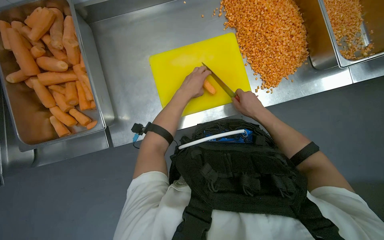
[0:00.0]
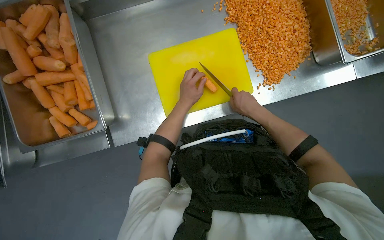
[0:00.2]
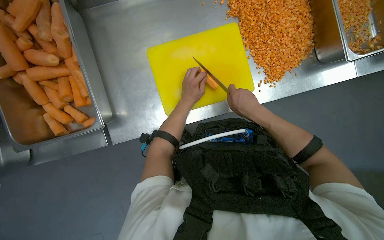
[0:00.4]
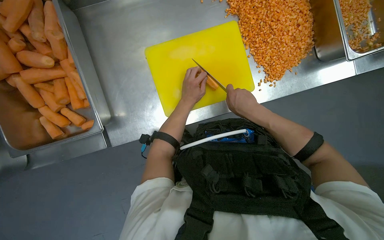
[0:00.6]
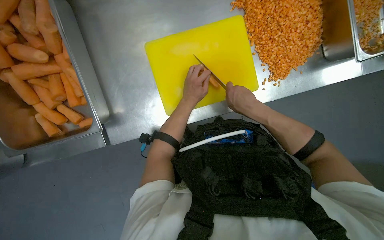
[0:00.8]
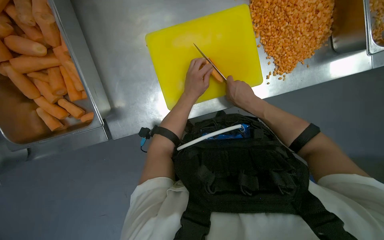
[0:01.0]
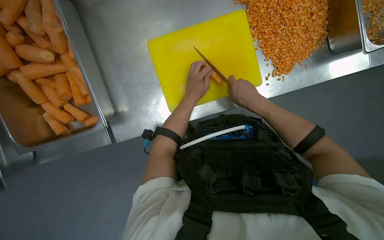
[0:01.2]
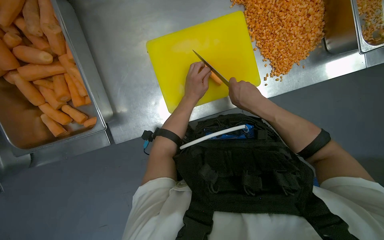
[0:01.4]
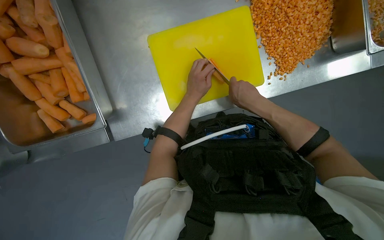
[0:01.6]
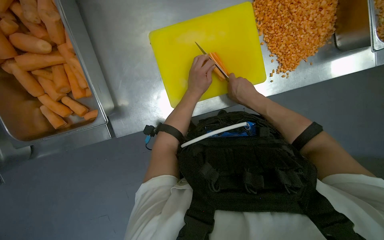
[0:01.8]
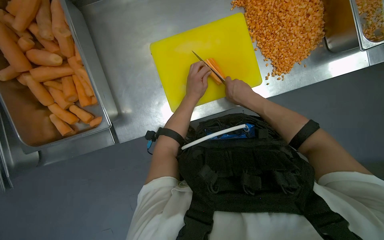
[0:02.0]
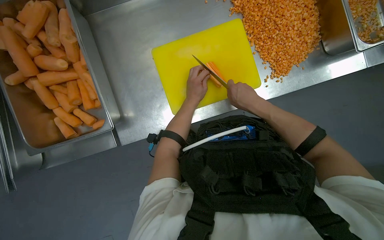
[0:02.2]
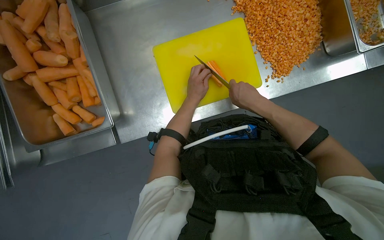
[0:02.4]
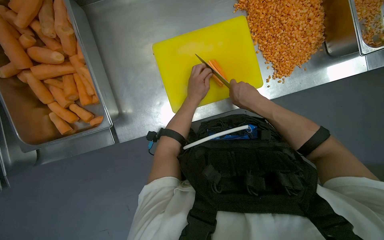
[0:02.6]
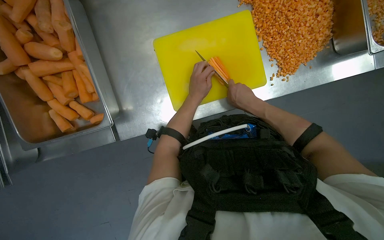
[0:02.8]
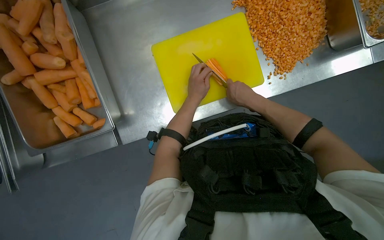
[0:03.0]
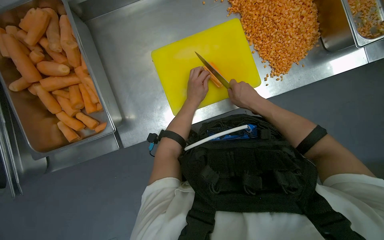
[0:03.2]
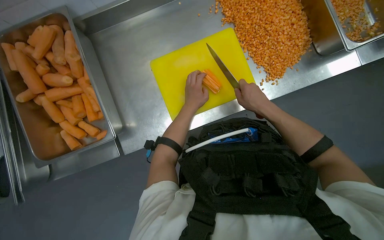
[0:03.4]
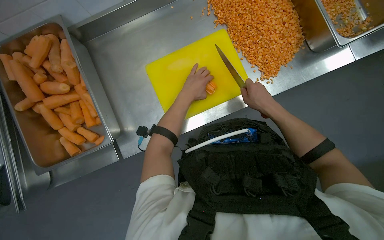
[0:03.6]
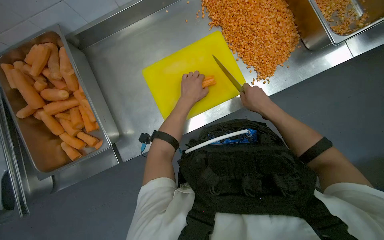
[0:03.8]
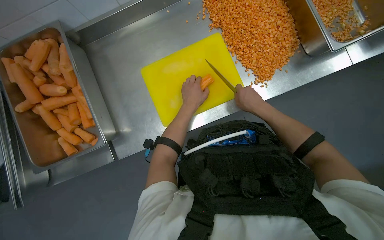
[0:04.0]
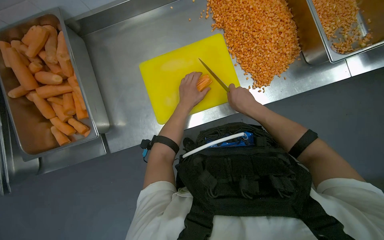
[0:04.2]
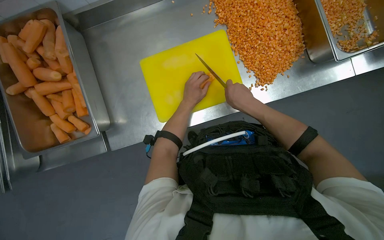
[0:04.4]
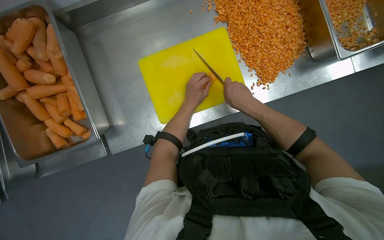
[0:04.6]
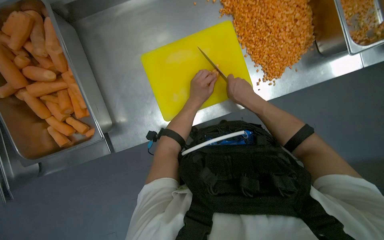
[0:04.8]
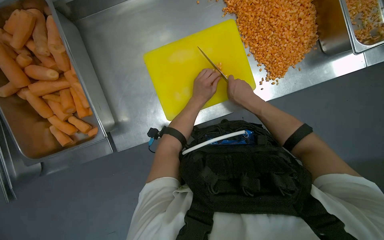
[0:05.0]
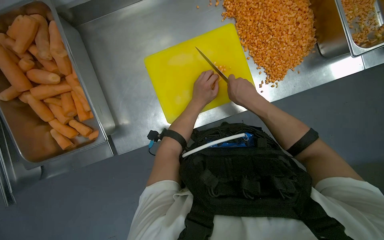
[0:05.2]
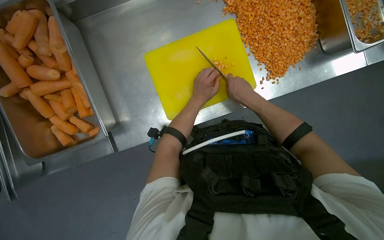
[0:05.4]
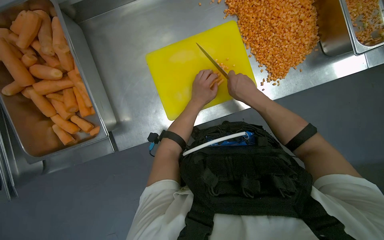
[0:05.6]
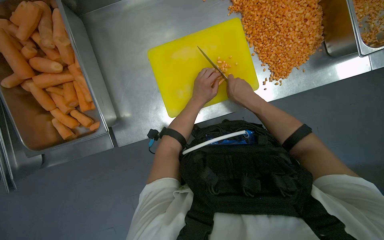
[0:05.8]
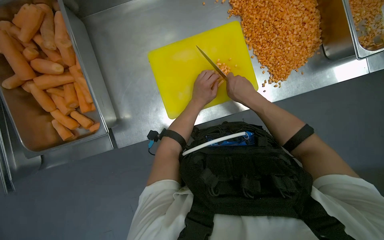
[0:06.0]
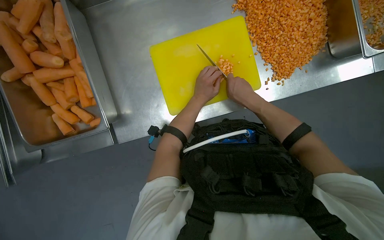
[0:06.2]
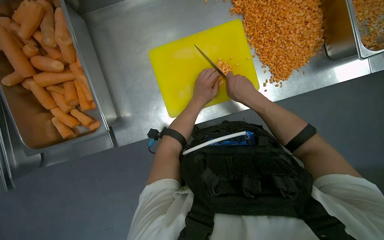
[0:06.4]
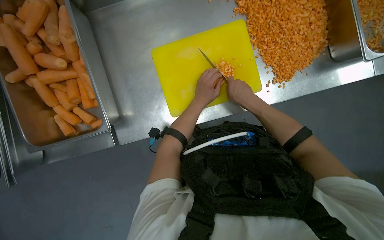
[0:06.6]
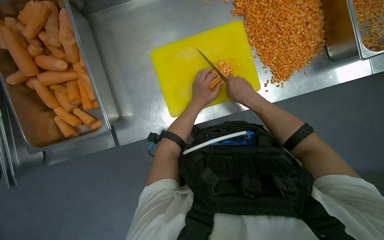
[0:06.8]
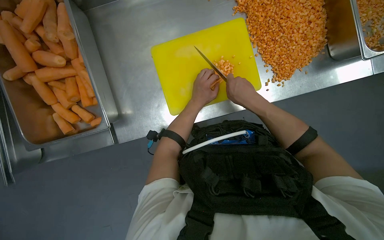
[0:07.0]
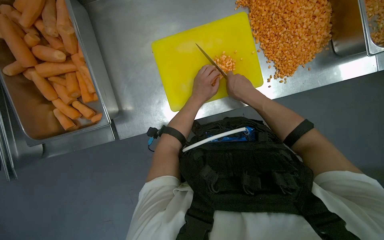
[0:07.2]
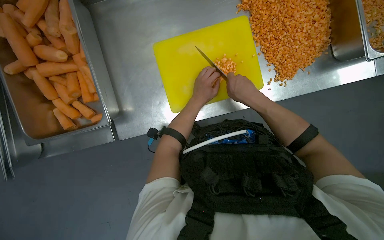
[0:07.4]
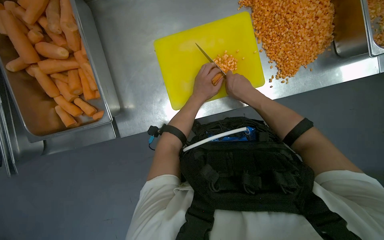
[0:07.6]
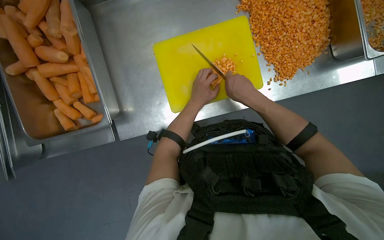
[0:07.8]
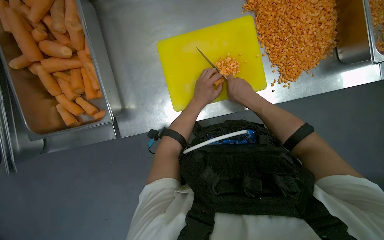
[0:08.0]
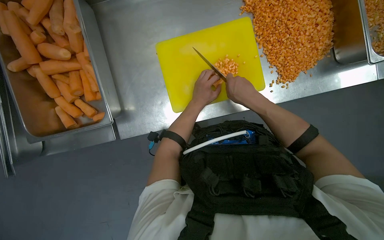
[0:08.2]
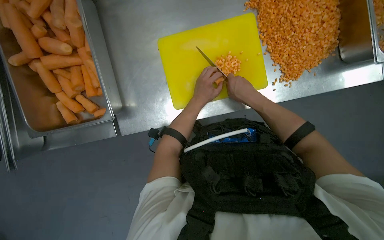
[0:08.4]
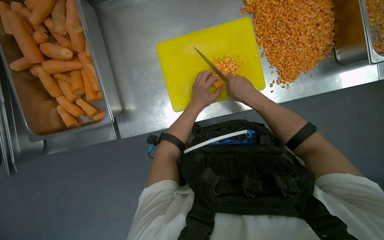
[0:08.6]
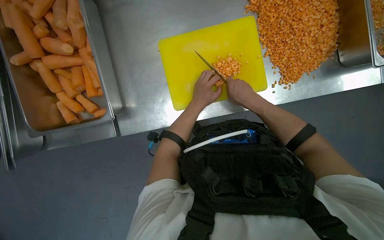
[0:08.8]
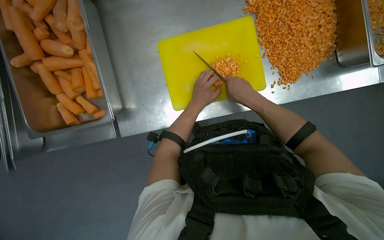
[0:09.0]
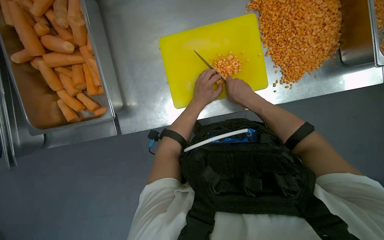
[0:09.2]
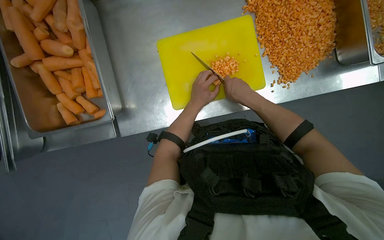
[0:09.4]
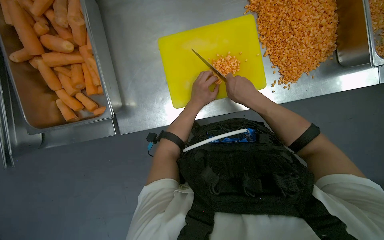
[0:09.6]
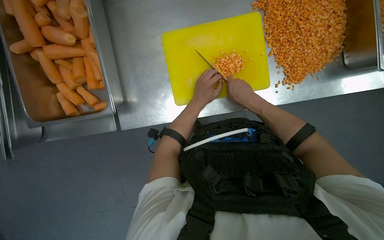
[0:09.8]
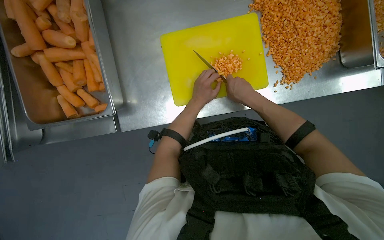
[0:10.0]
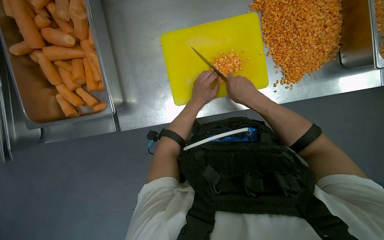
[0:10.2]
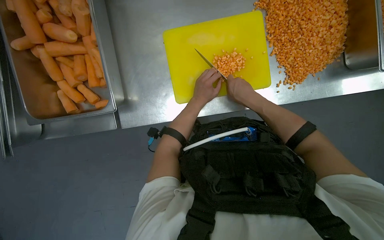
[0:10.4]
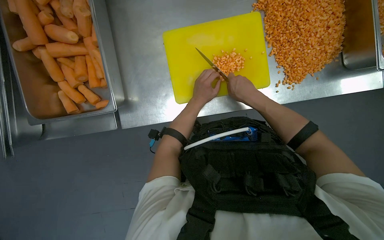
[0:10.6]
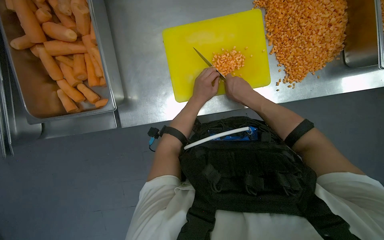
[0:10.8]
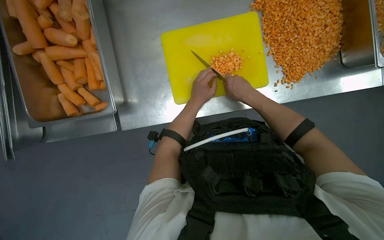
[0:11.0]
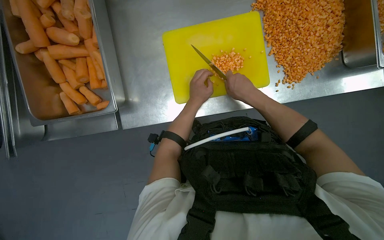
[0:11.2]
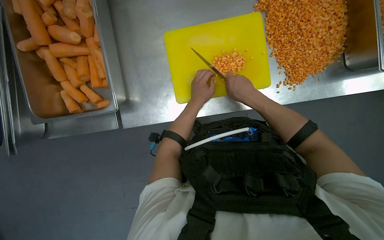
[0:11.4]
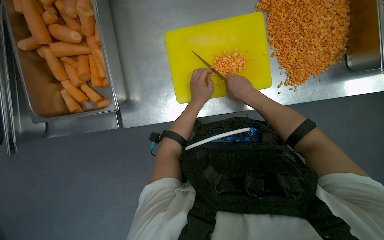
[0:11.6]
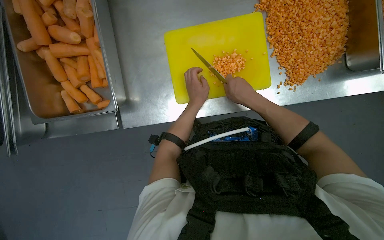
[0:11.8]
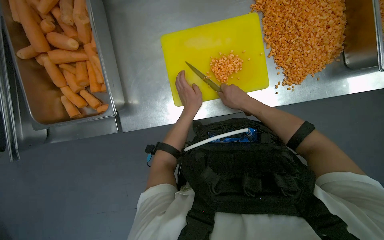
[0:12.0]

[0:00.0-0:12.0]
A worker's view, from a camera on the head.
Job: preparing food.
The whole recording: Dicing carrots on cutting board. The worker dices carrots on a yellow cutting board and pushes them into a metal tray.
0:00.0 to 0:01.6: The right hand goes some 10 cm to the left.
0:01.6 to 0:03.0: The hands work in one place, with small movements.
0:04.4 to 0:09.0: The hands are busy where they are.
0:09.0 to 0:12.0: The hands make small movements and keep their place.

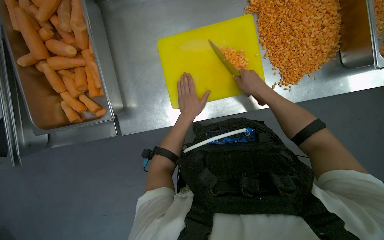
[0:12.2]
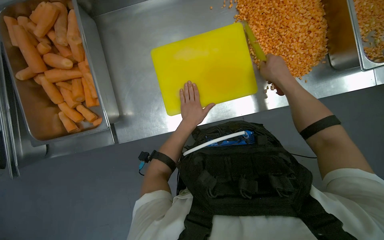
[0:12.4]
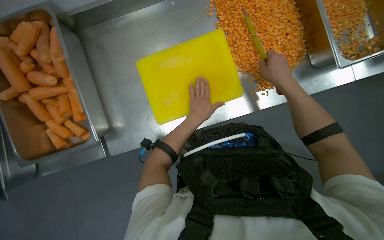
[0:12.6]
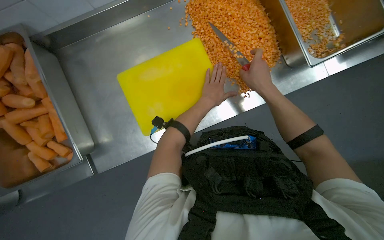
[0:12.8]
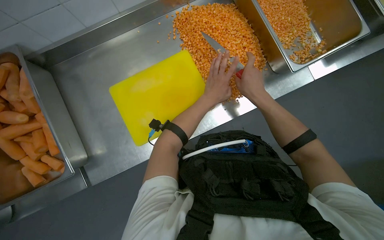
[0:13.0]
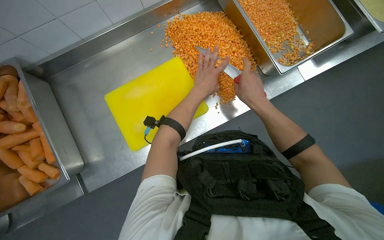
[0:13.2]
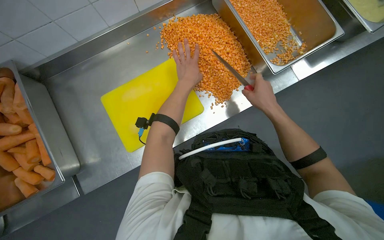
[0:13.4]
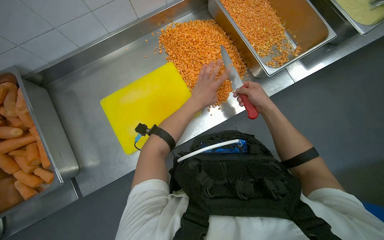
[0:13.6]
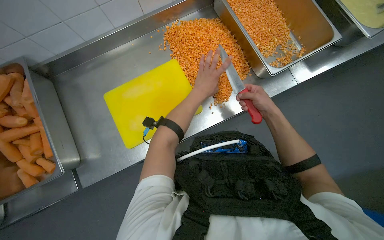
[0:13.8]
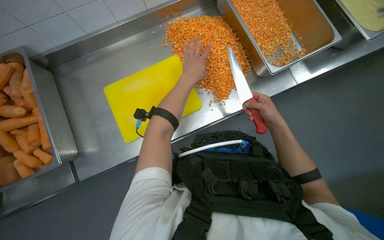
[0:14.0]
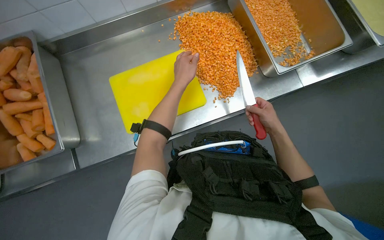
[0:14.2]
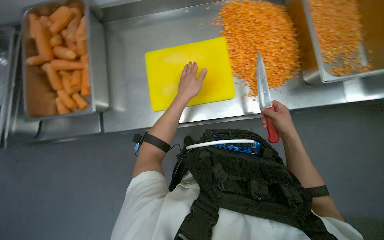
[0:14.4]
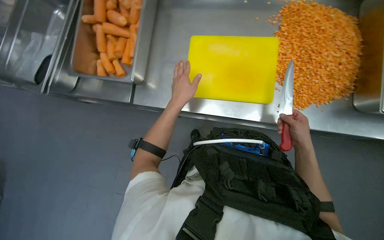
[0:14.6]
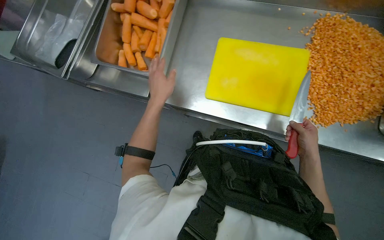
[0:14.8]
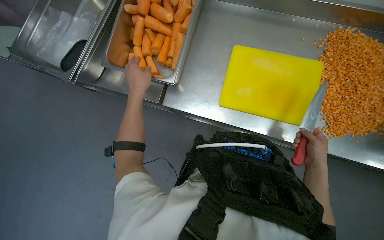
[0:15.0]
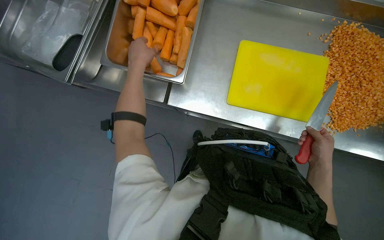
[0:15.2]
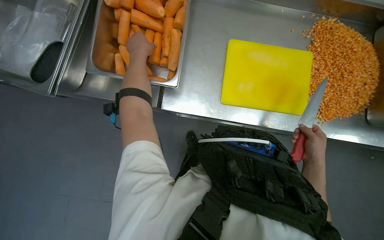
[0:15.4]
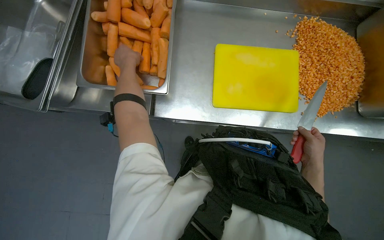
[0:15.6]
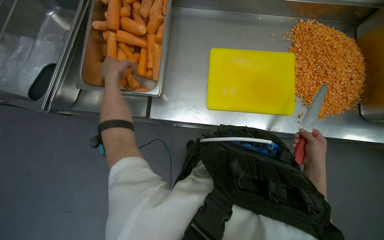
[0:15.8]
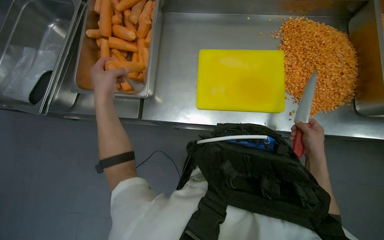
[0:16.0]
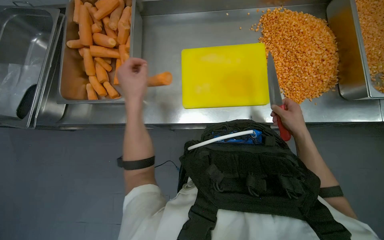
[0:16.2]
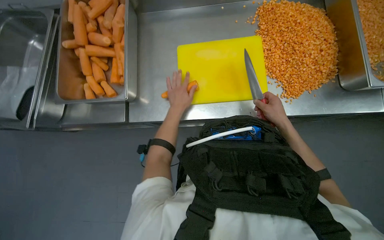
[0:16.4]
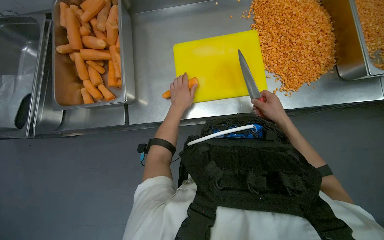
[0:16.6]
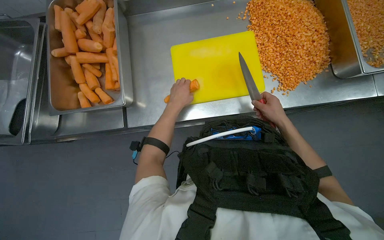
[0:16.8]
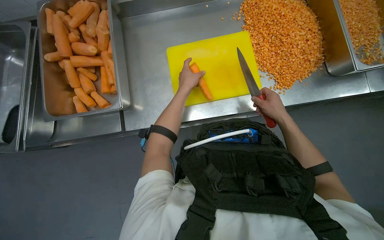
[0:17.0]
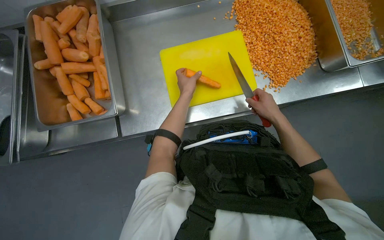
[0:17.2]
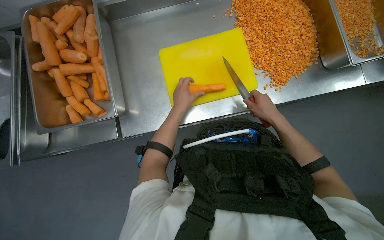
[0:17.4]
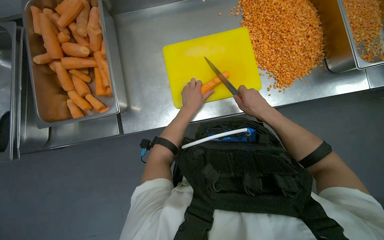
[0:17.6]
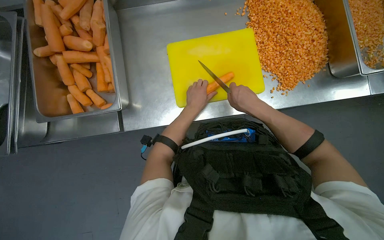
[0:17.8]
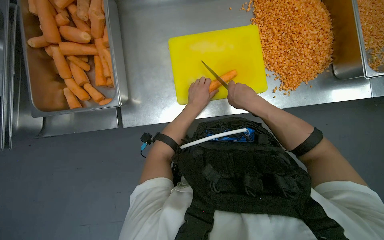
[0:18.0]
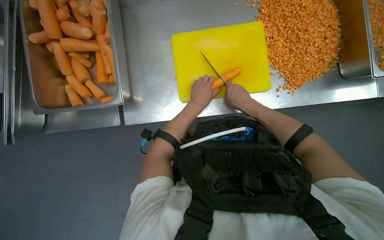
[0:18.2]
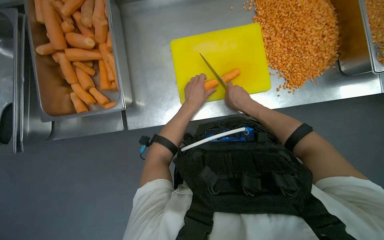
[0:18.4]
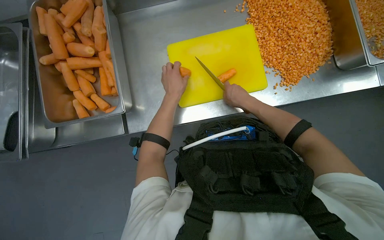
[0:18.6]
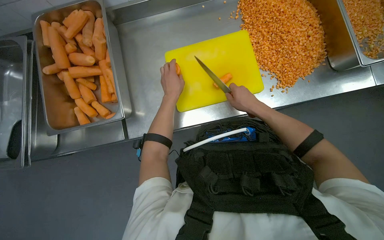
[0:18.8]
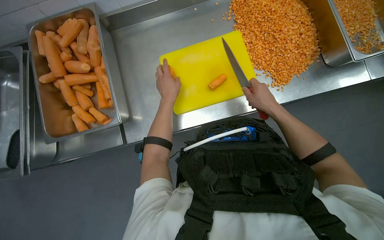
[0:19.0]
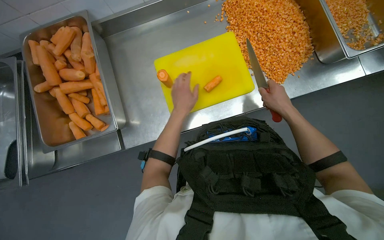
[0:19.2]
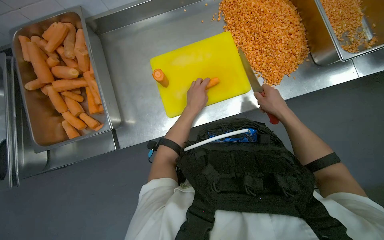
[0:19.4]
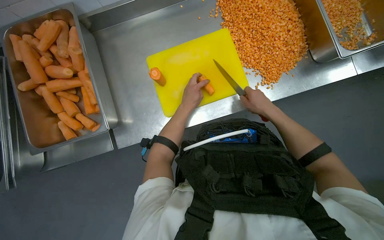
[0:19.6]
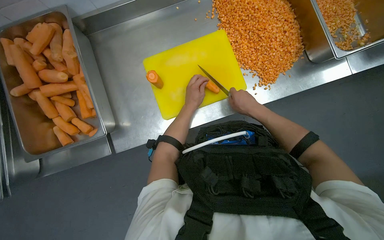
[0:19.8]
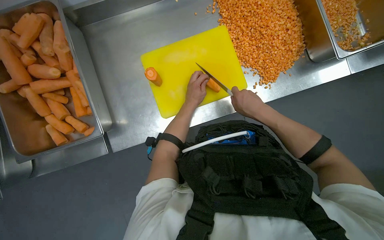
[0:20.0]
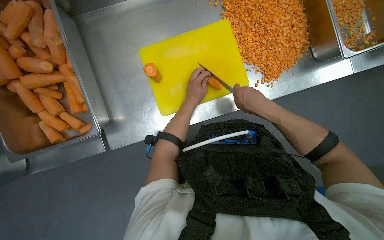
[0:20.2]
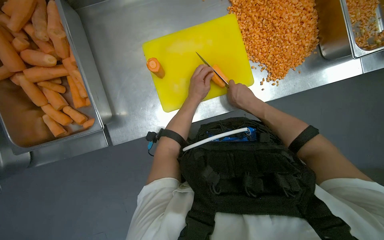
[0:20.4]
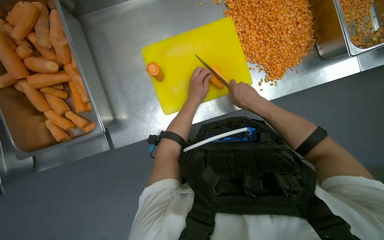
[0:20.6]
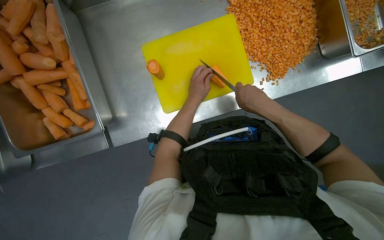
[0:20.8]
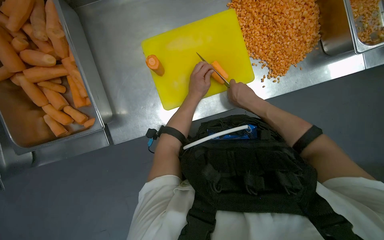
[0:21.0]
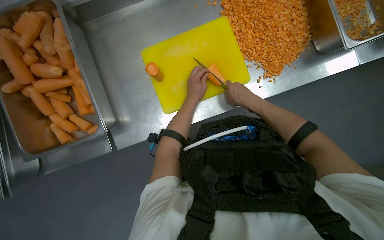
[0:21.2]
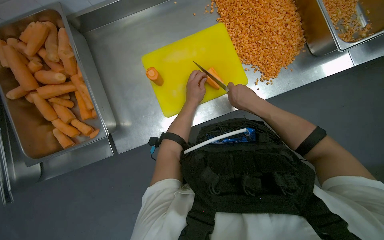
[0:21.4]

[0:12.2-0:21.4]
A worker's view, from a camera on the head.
Job: preparing food.
The whole recording: Dicing carrots on cutting board. The worker dices carrots on a yellow cutting board and pushes them into a metal tray.
0:12.2 to 0:13.8: The view tilts about 15 degrees upward. The left hand heads up the picture, covering some 20 cm; the right hand goes roughly 30 cm to the right.
0:13.8 to 0:15.2: The camera is carried some 40 cm. The scene turns approximately 40 degrees clockwise in the picture.
0:15.2 to 0:16.8: The left hand moves to the right, some 35 cm.
0:16.8 to 0:18.4: The right hand moves to the left, roughly 15 cm.
0:18.4 to 0:19.8: The right hand goes about 15 cm to the right.
0:19.8 to 0:21.4: The hands are busy where they are.
